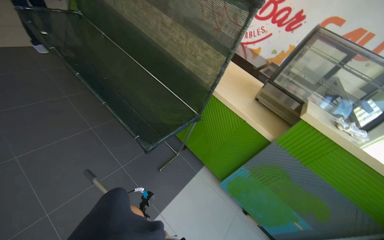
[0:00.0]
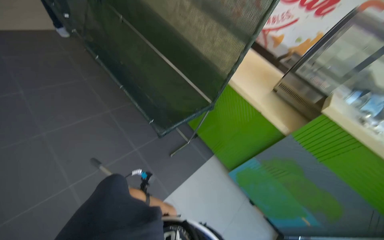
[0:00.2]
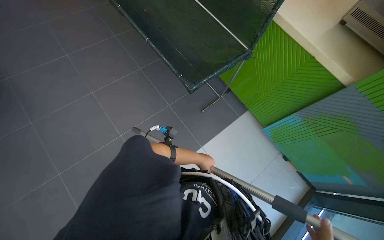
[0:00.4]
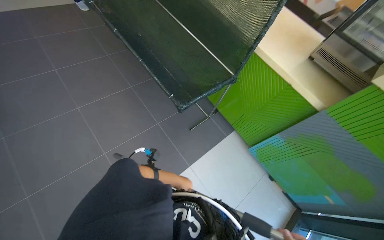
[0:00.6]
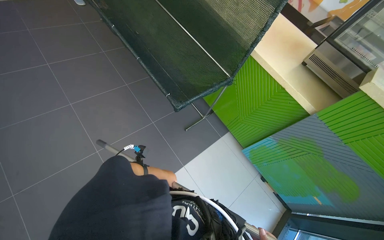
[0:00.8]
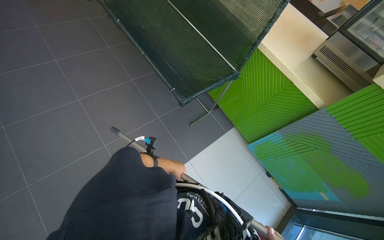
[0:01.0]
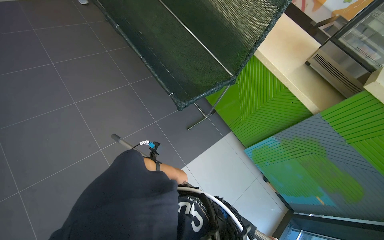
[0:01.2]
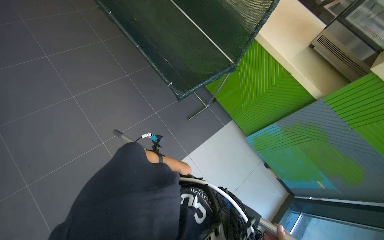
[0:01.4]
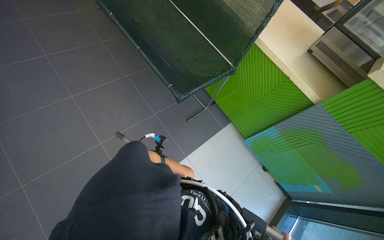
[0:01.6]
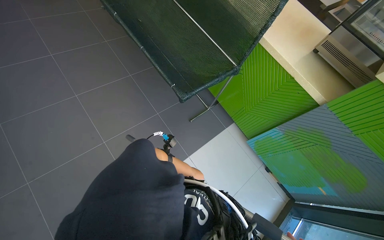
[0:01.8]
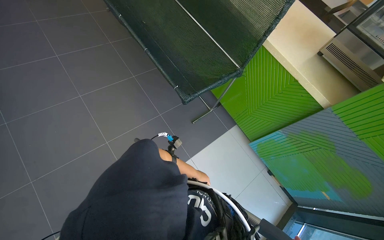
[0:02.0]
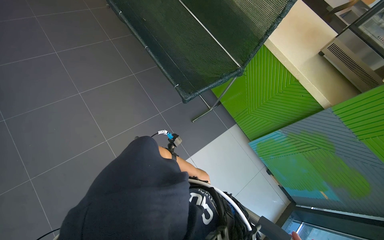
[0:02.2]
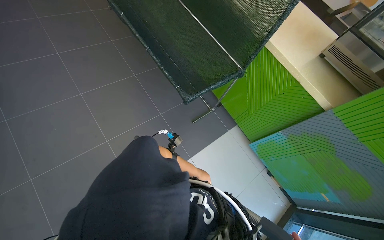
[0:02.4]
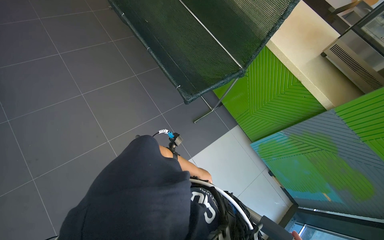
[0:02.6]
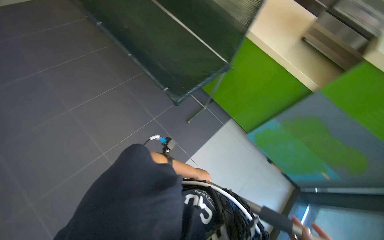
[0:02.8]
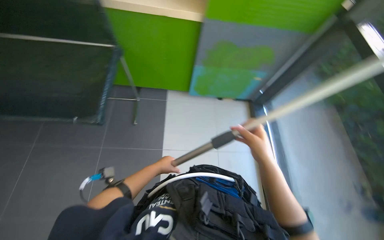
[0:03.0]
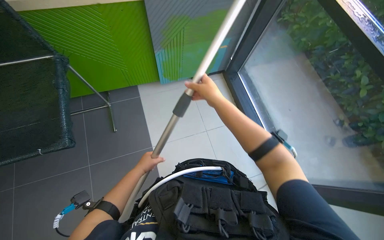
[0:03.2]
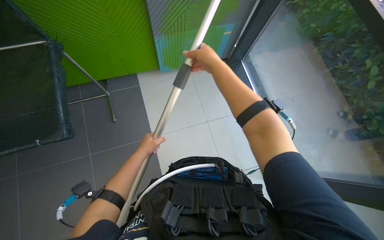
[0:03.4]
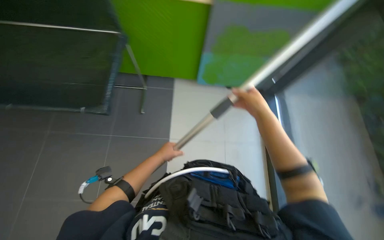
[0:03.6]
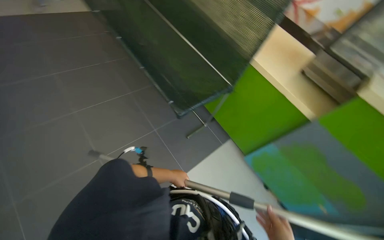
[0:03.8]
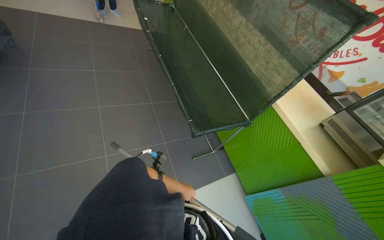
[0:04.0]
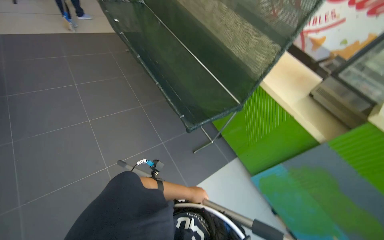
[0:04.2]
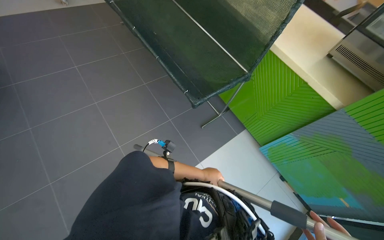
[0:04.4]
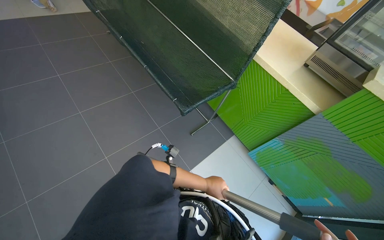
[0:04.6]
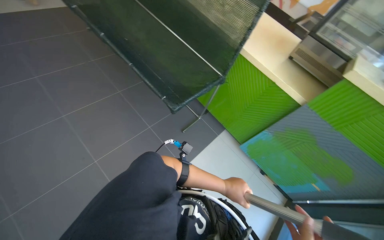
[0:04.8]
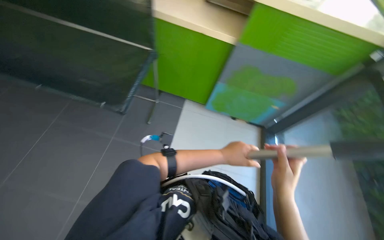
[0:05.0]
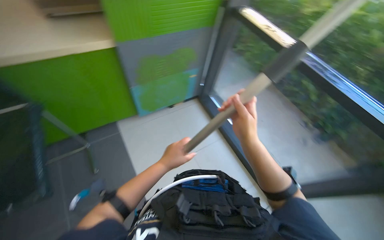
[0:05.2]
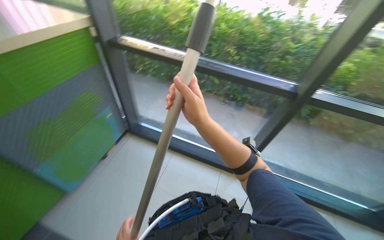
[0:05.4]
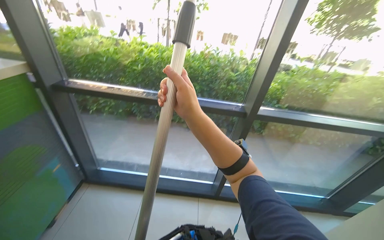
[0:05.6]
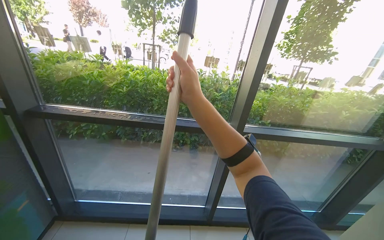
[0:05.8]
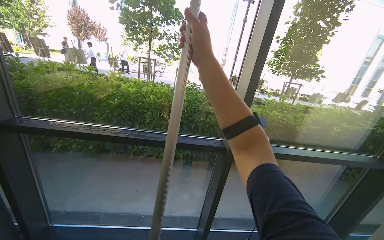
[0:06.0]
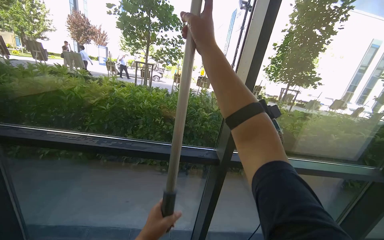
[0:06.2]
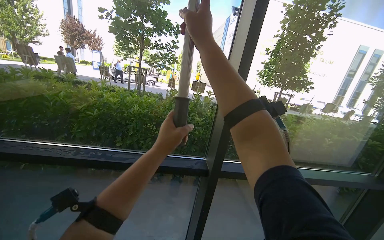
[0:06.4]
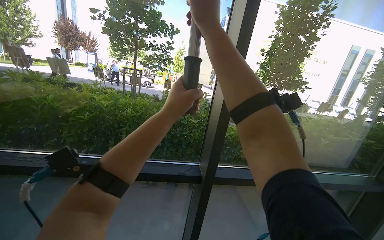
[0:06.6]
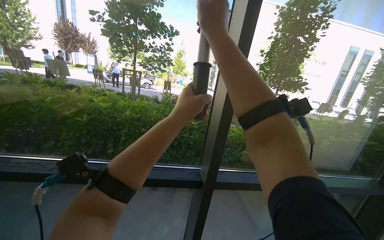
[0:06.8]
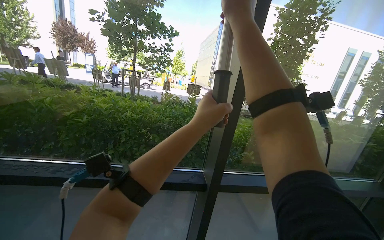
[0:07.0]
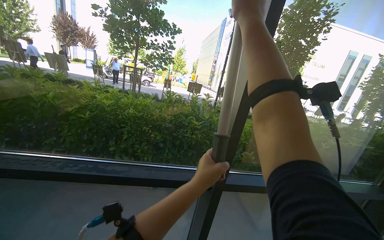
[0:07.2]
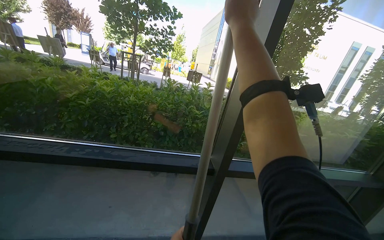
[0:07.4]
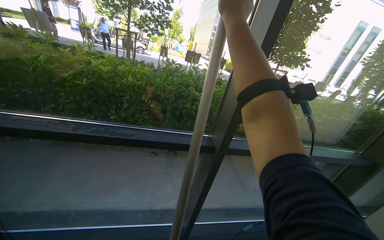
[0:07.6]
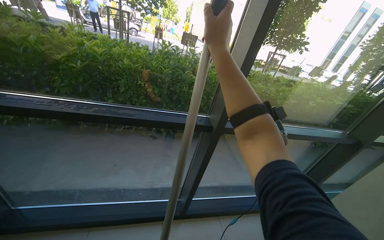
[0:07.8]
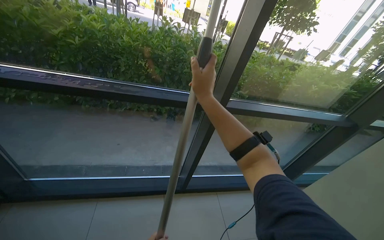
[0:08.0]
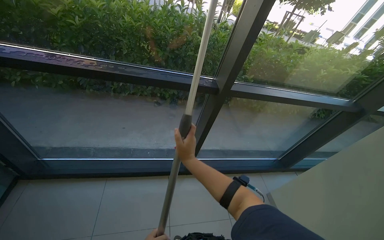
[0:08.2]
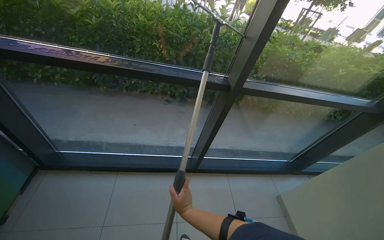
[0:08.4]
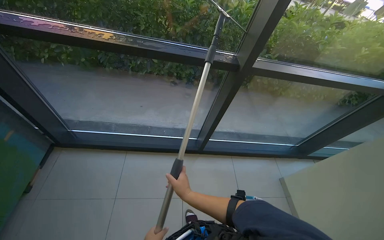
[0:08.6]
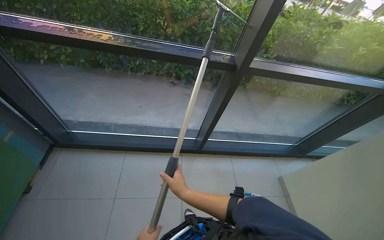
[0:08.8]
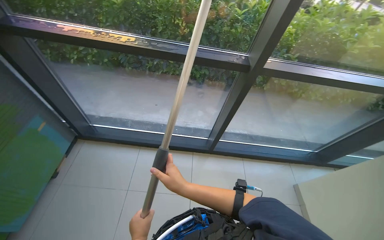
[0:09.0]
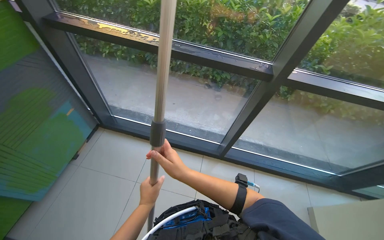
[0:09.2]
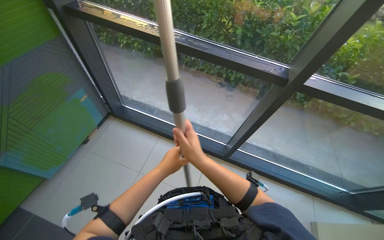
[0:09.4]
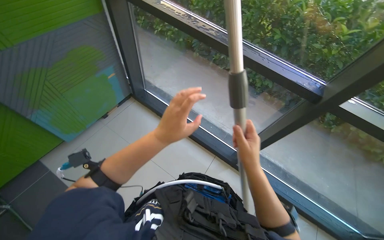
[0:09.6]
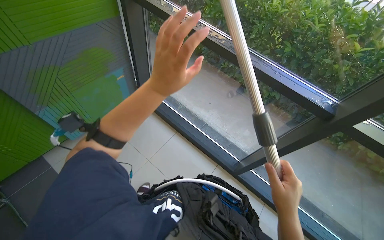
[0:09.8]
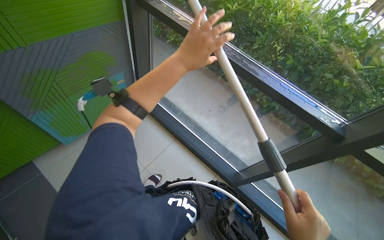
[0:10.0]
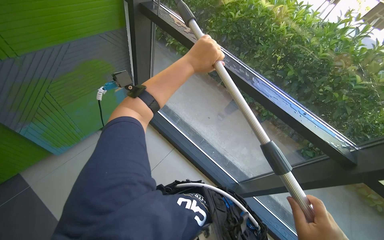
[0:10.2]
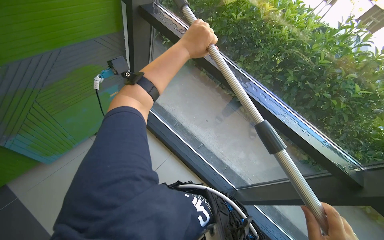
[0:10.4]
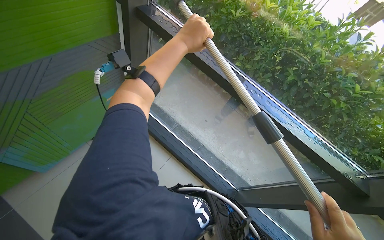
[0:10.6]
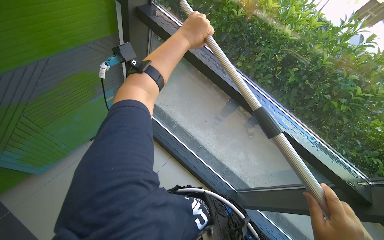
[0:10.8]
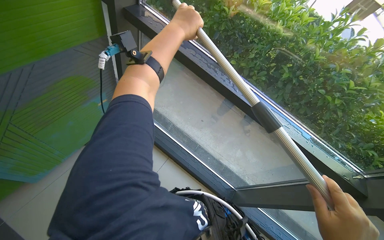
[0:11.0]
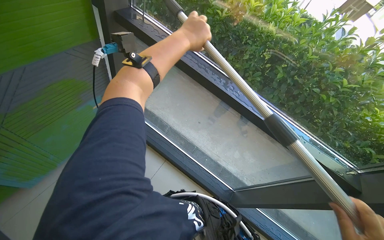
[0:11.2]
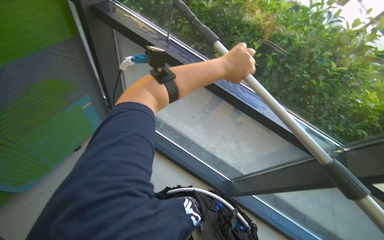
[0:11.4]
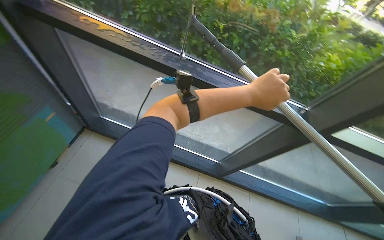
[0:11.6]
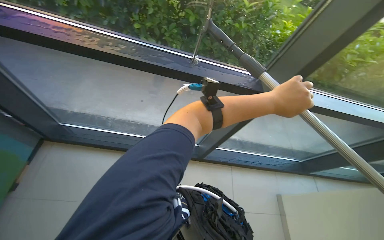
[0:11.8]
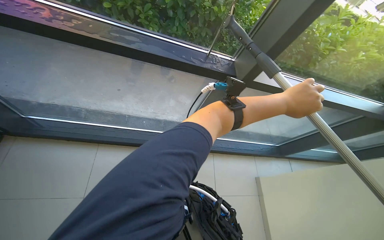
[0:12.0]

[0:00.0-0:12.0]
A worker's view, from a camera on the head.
Job: cleaning windows.
The whole recording: Cleaning glass panels and frames. The worker cleans the glass panels and frames using a squeegee and a cloth on a pole.
0:00.0 to 0:01.6: The wearer looks about 15 degrees further downward.
0:01.6 to 0:03.0: The wearer looks approximately 50 degrees further to the right.
0:03.0 to 0:04.4: The wearer's head swings roughly 25 degrees to the left.
0:04.4 to 0:06.0: The wearer's head swings approximately 145 degrees to the right. The view tilts roughly 20 degrees upward.
0:06.0 to 0:07.6: The right hand is displaced up the picture and to the right by some 15 cm.
0:07.6 to 0:09.0: The view tips downward by some 25 degrees. The right hand moves down the picture, approximately 70 cm.
0:09.0 to 0:10.4: The wearer looks approximately 35 degrees further to the left.
0:10.4 to 0:12.0: The wearer looks roughly 45 degrees further to the right. The wearer looks roughly 15 degrees further downward.

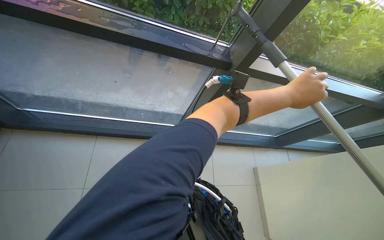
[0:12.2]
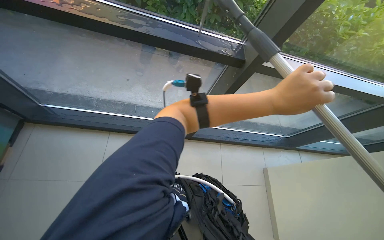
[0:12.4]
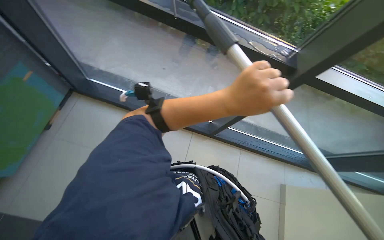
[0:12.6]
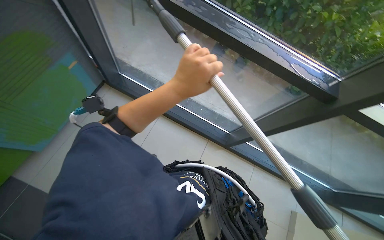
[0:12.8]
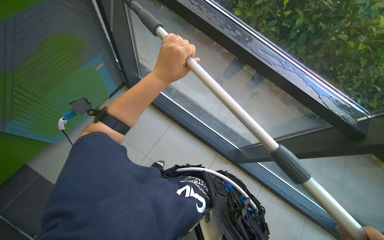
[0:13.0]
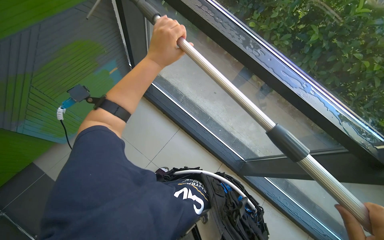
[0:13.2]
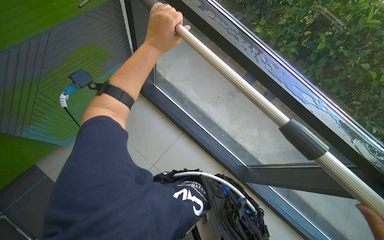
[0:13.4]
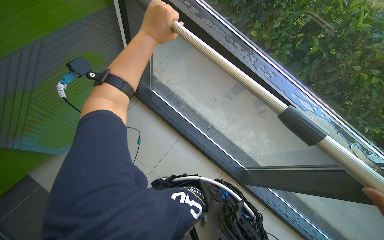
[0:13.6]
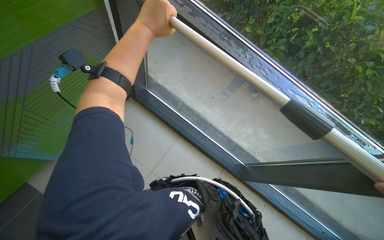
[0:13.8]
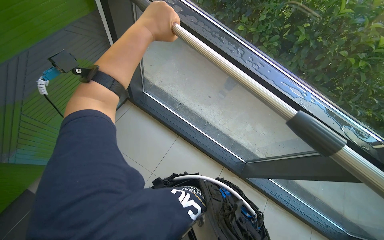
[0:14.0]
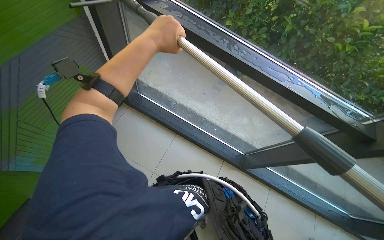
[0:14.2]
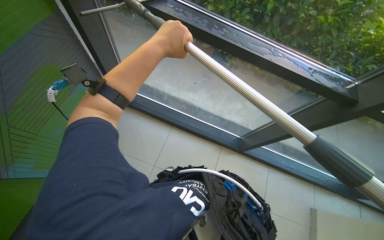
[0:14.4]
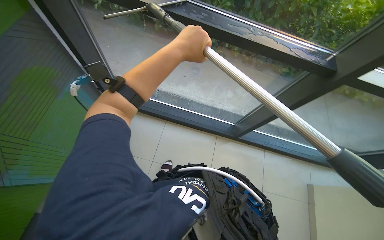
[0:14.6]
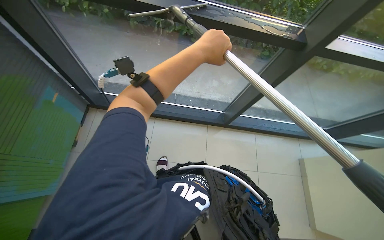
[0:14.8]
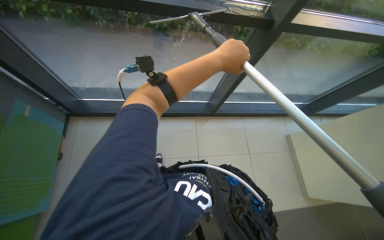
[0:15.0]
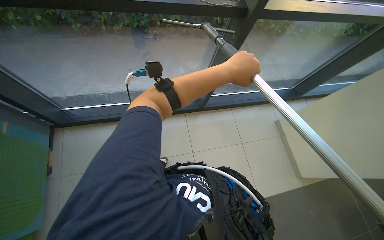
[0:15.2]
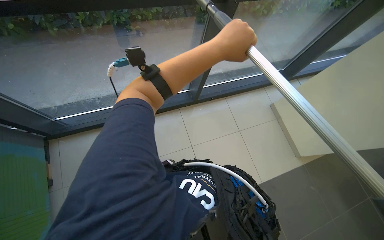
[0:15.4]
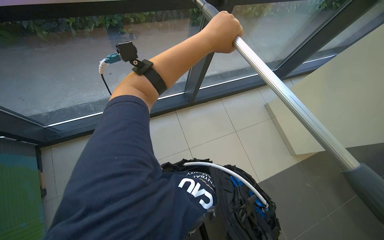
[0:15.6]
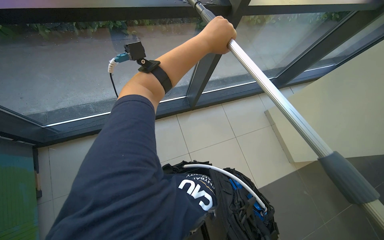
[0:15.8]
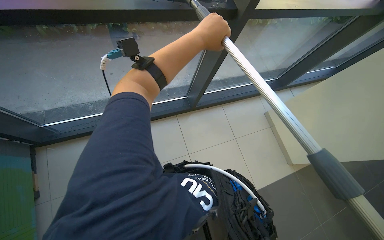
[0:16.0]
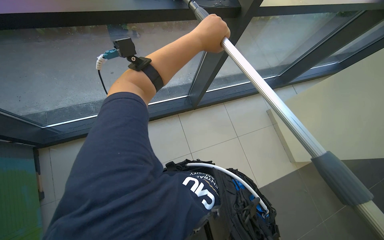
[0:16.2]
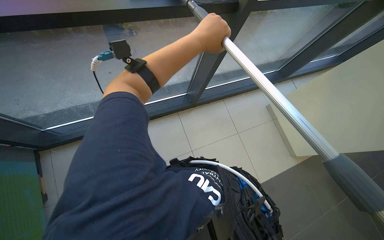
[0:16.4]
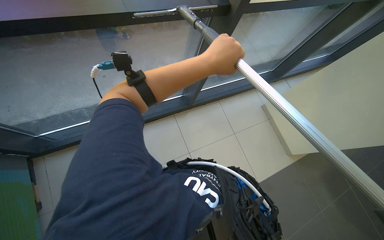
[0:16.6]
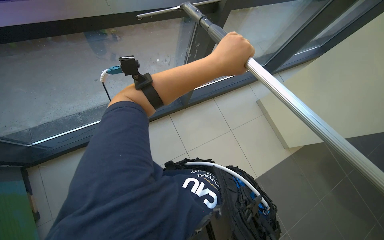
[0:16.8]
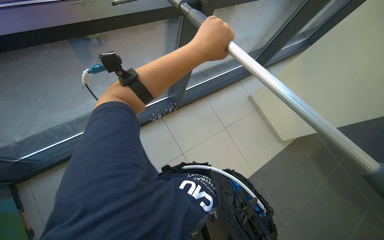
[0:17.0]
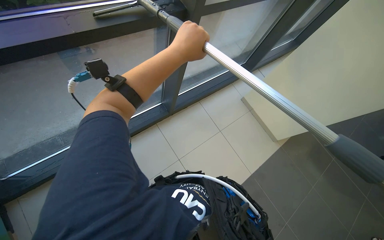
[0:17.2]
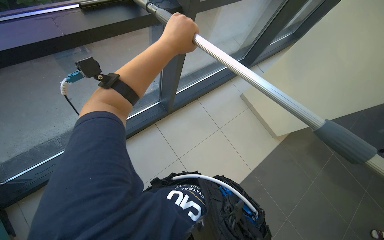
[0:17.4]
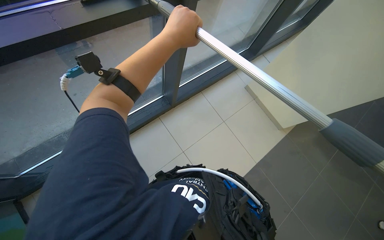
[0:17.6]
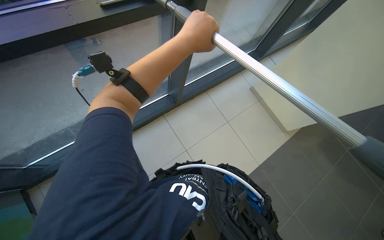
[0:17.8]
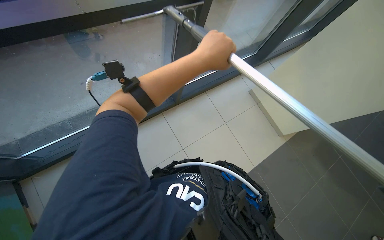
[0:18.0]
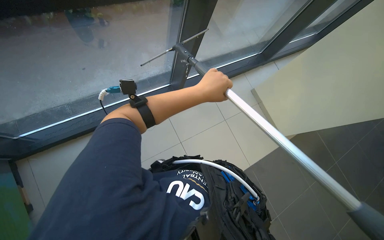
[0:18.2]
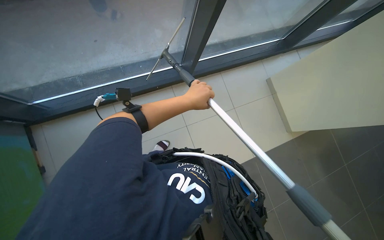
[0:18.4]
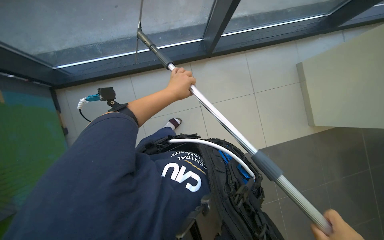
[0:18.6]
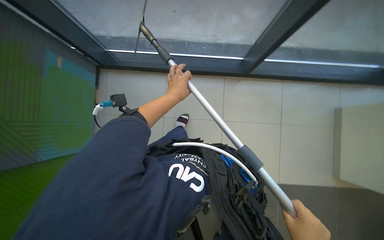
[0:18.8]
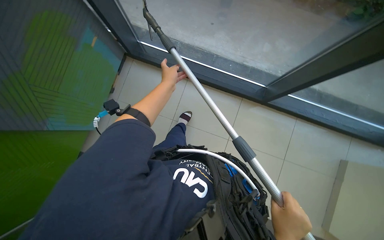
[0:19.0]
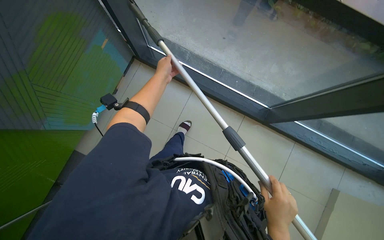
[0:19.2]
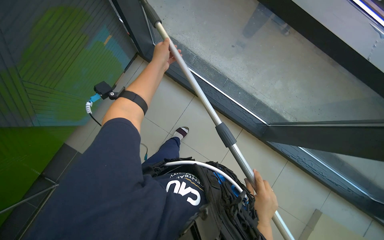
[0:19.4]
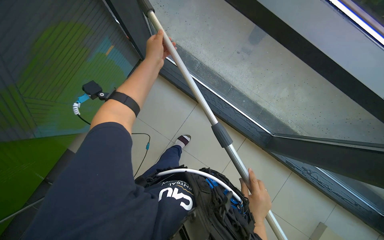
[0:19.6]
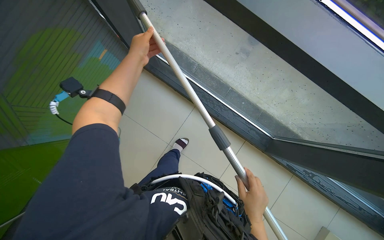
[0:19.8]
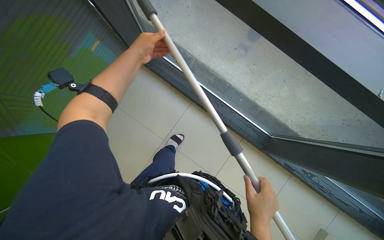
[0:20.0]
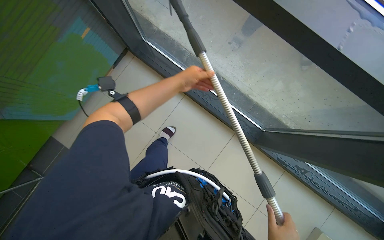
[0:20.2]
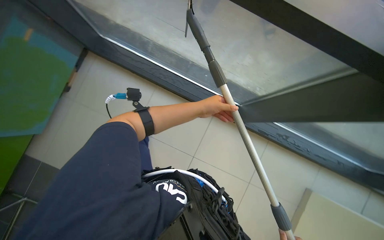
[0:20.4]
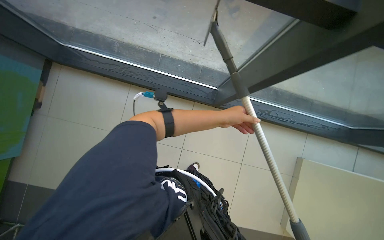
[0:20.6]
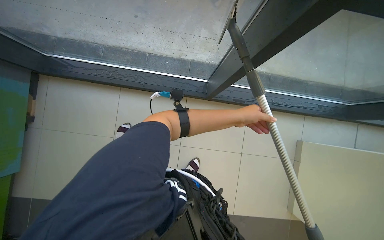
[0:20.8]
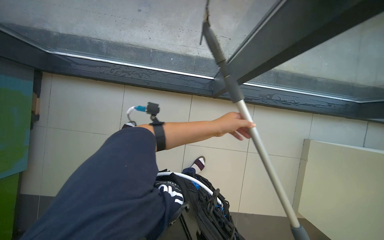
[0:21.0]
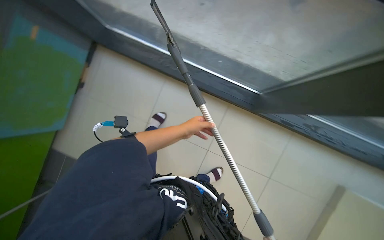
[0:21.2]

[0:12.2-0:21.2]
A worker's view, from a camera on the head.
Job: cleaning windows.
The whole recording: Cleaning glass panels and frames. The worker cleans the glass panels and frames using a squeegee and a cloth on a pole.
0:12.2 to 0:13.8: The wearer's head swings about 40 degrees to the left.
0:13.8 to 0:15.2: Everything in view rotates roughly 35 degrees counterclockwise. The left hand moves to the right, roughly 50 cm.
0:18.2 to 0:19.8: Everything in view rotates some 40 degrees clockwise.
0:19.8 to 0:21.2: The left hand is displaced to the right, down the picture and farther from the camera by approximately 60 cm.
